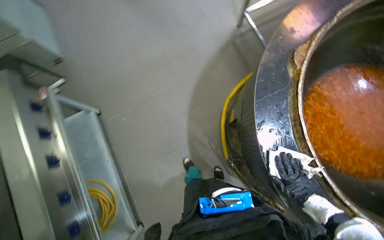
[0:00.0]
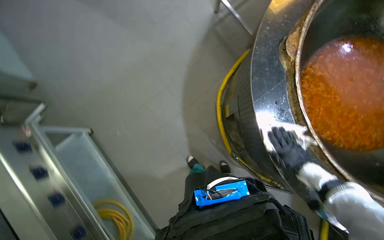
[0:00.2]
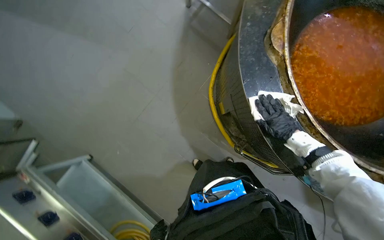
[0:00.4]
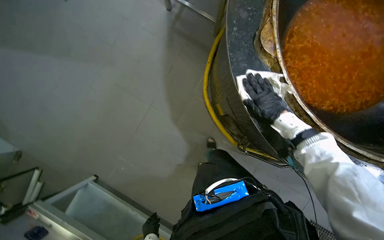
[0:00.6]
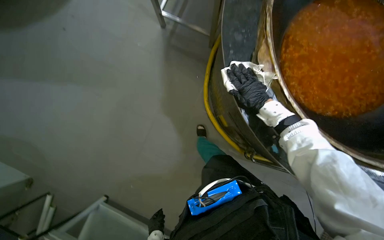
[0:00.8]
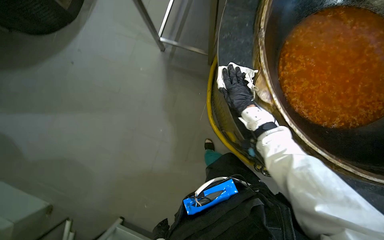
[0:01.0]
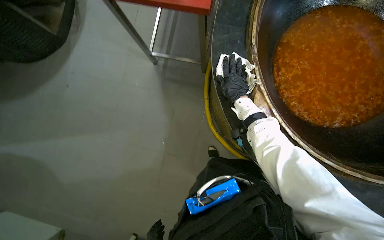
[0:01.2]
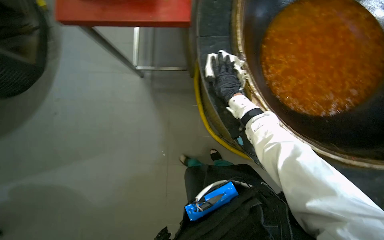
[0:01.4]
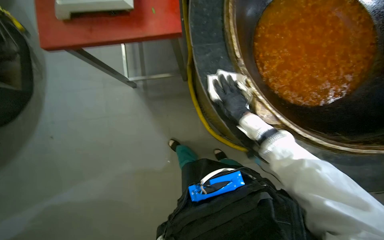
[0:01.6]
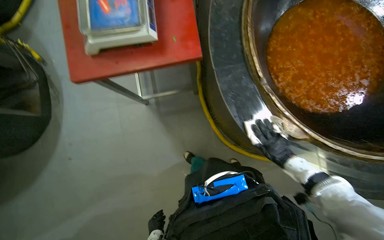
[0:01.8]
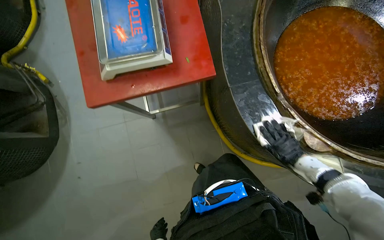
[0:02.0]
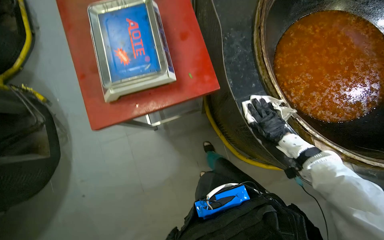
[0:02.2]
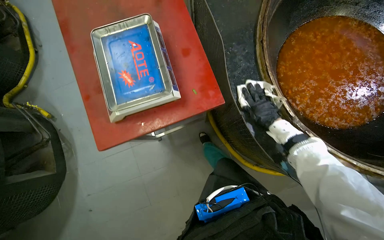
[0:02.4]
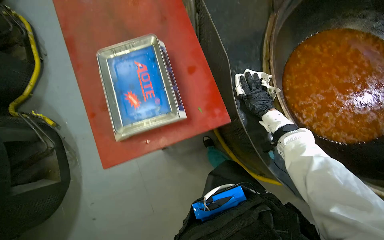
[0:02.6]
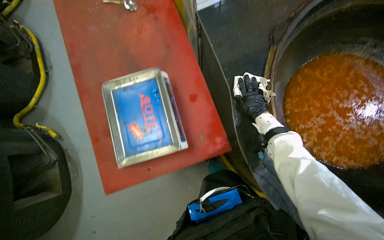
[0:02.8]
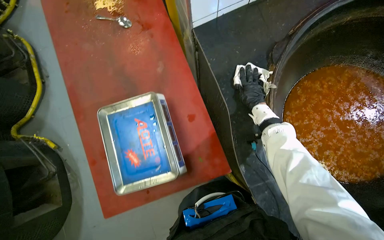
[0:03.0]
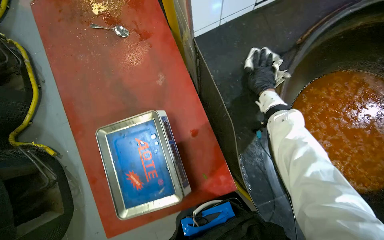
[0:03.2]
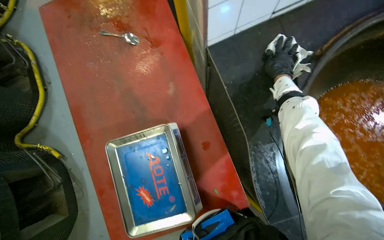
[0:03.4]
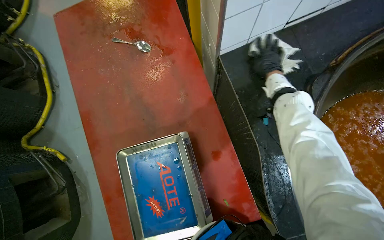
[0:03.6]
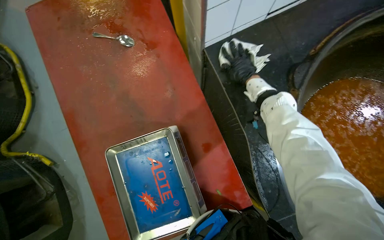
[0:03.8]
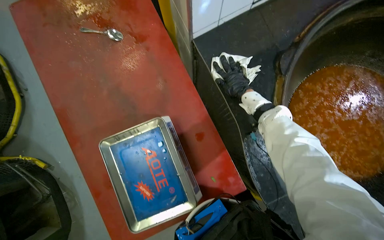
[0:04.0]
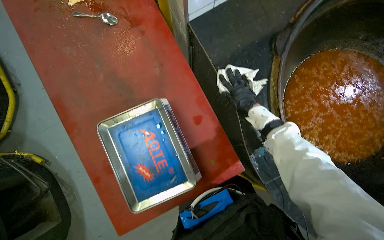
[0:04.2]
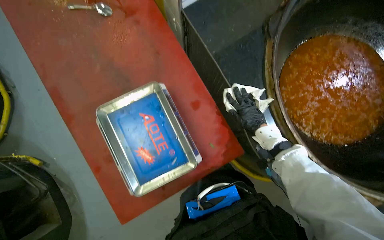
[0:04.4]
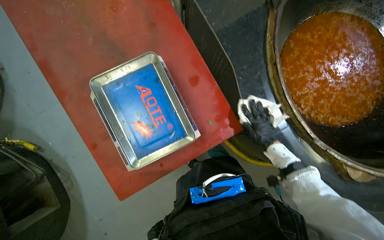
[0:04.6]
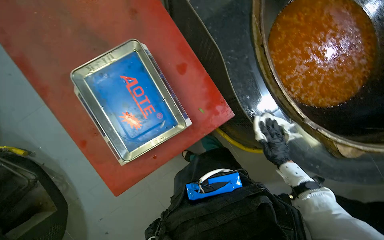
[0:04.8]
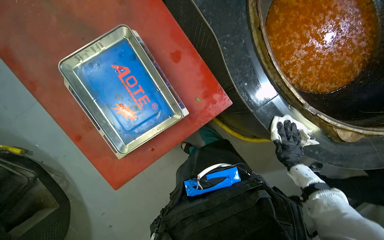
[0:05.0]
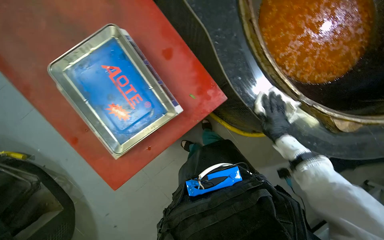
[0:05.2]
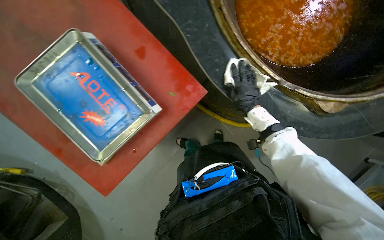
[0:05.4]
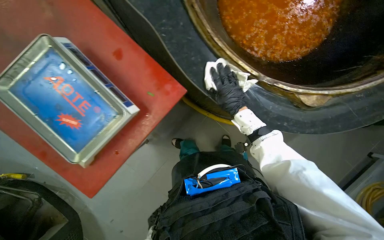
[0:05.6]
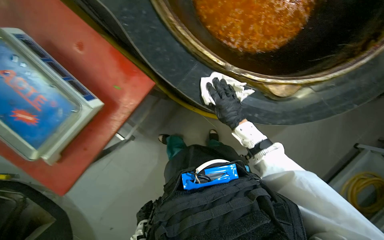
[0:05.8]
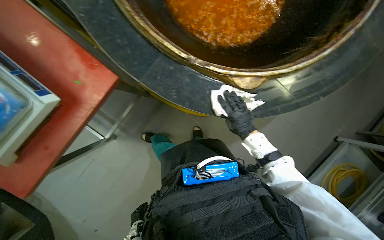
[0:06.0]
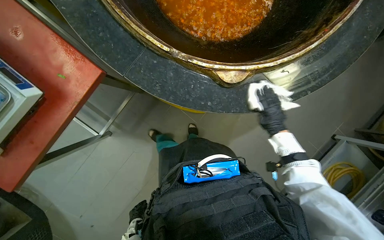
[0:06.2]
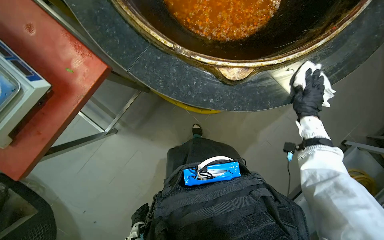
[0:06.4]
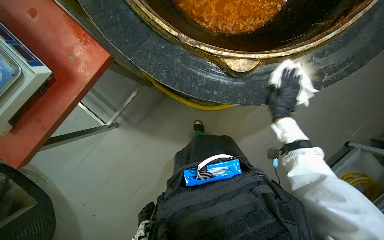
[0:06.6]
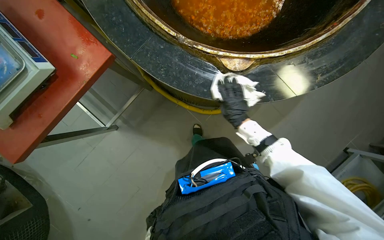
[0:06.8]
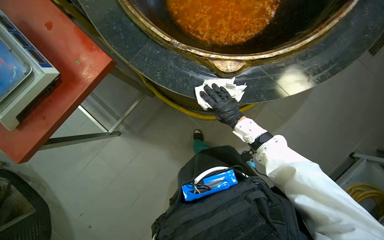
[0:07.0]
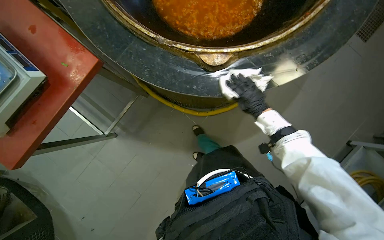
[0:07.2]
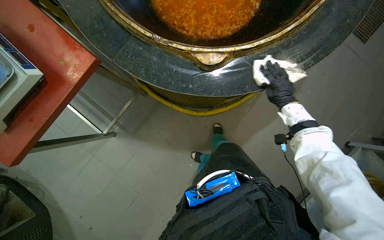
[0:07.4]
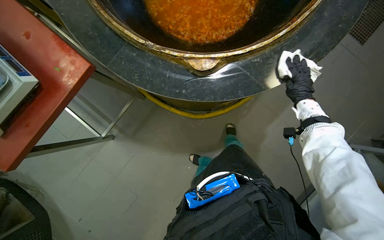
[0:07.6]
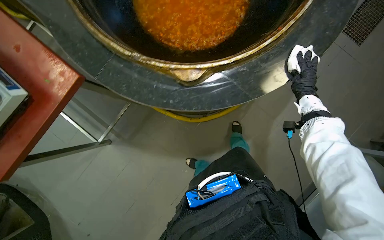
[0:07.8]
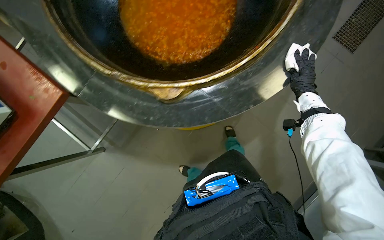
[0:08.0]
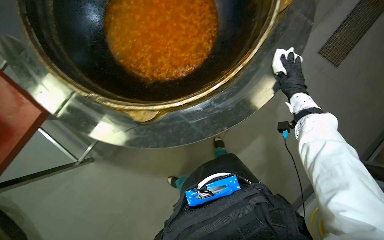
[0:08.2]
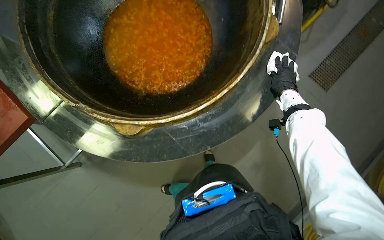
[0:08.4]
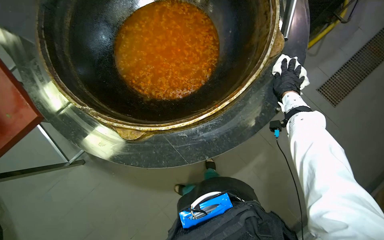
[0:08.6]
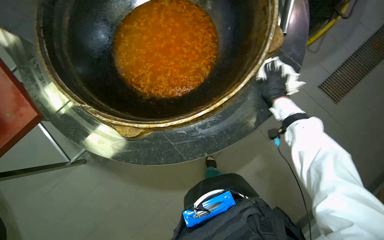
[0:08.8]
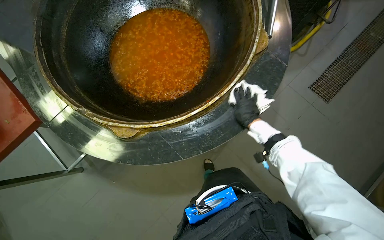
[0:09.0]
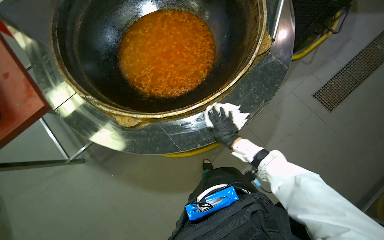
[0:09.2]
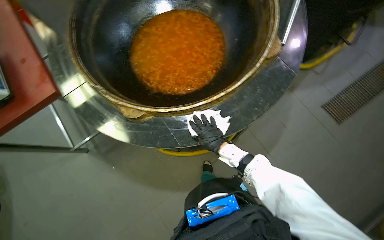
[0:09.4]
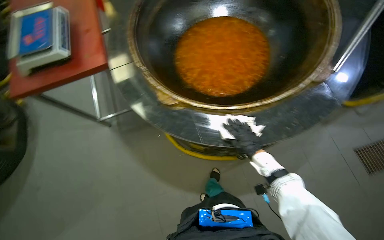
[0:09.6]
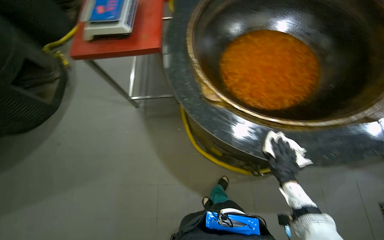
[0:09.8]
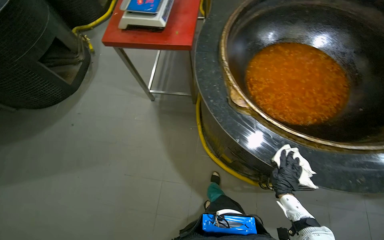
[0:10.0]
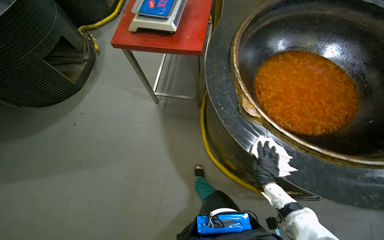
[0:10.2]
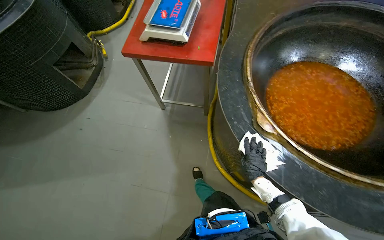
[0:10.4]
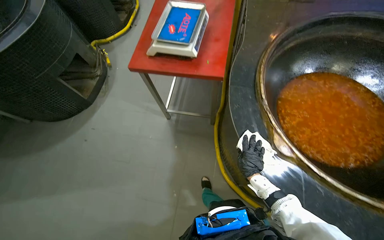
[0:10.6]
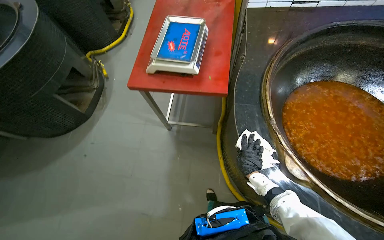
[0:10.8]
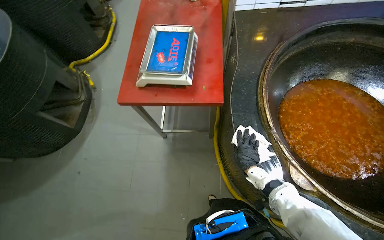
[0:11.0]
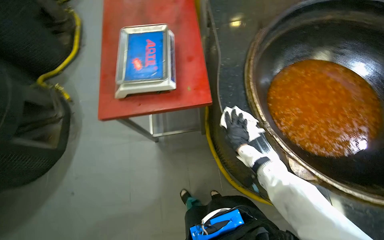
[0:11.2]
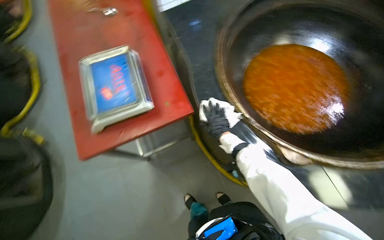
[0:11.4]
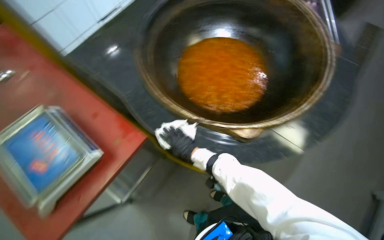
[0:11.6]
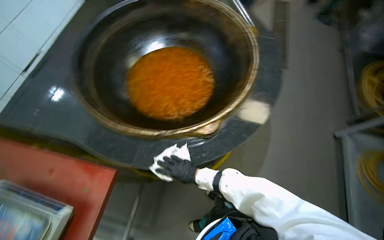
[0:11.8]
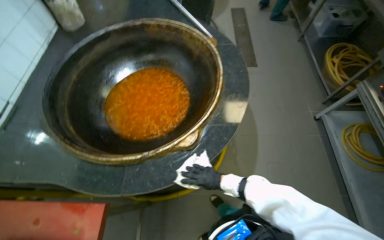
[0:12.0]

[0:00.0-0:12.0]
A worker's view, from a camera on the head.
Job: wiping surfaces.
The whole recording: Wiping cooking surface. The worker wipes the surface around the large cooking pots with a white cloth.
0:00.0 to 0:01.6: The wearer moves roughly 70 cm. The scene turns roughly 70 degrees counterclockwise in the picture.
0:01.6 to 0:03.0: The camera travels some 50 cm.
0:03.0 to 0:04.4: The right hand is displaced down the picture by roughly 15 cm.
0:04.4 to 0:06.0: The camera is carried about 50 cm.
0:06.0 to 0:07.6: The right hand goes left and right, approximately 25 cm each way, reversing 2 times.
0:09.0 to 0:10.4: The wearer looks roughly 55 degrees further to the left.
0:10.4 to 0:12.0: The wearer's head swings approximately 105 degrees to the right.

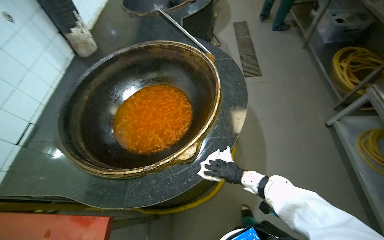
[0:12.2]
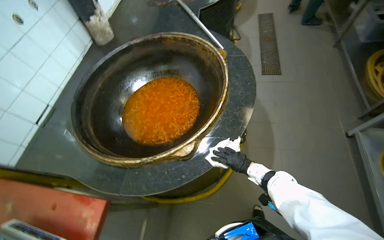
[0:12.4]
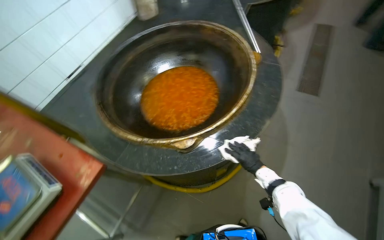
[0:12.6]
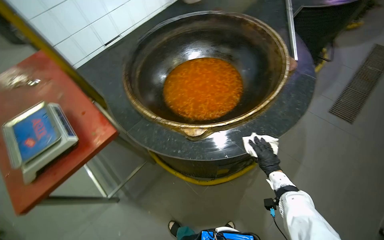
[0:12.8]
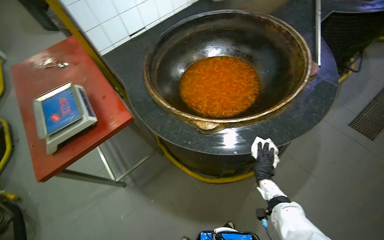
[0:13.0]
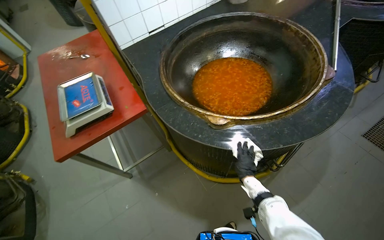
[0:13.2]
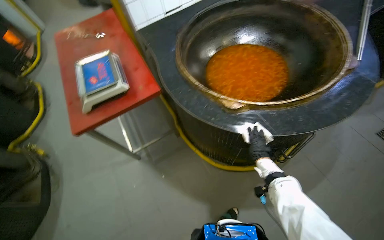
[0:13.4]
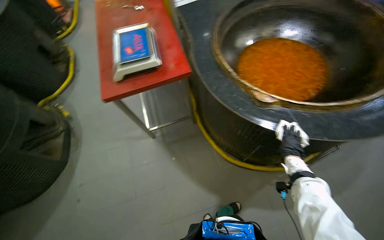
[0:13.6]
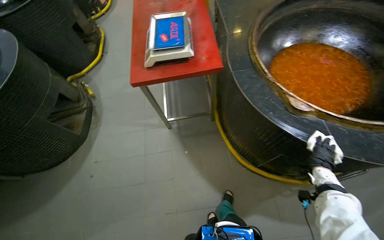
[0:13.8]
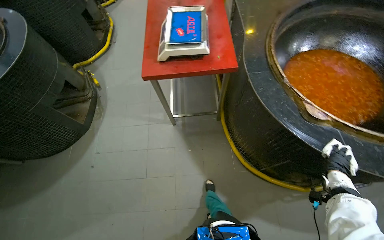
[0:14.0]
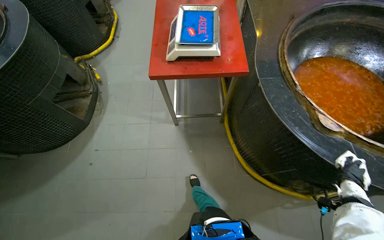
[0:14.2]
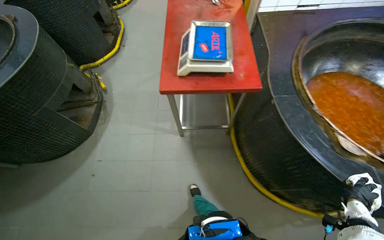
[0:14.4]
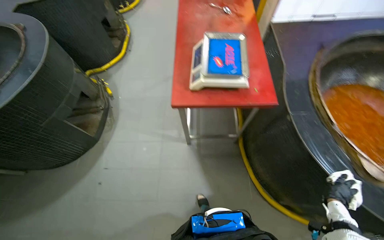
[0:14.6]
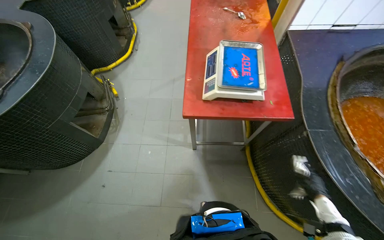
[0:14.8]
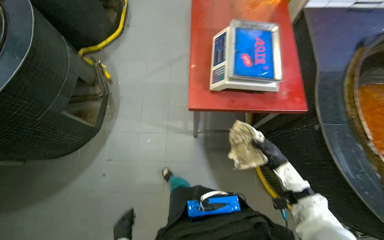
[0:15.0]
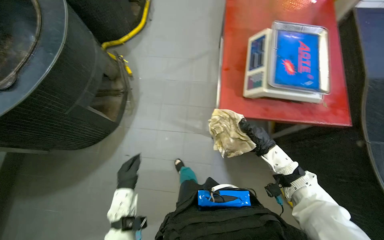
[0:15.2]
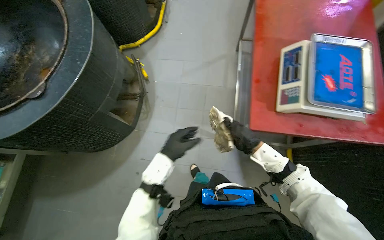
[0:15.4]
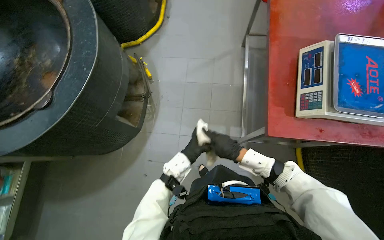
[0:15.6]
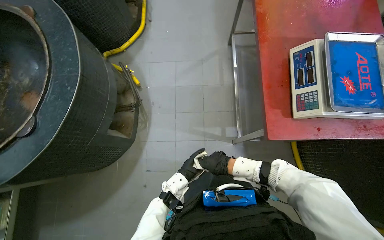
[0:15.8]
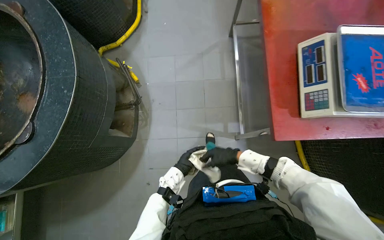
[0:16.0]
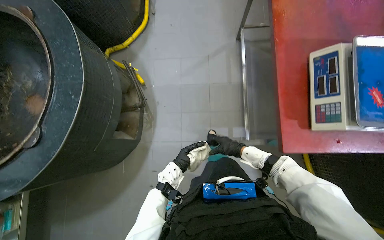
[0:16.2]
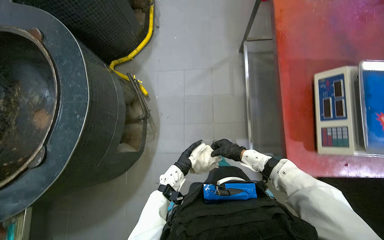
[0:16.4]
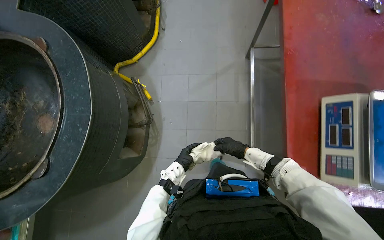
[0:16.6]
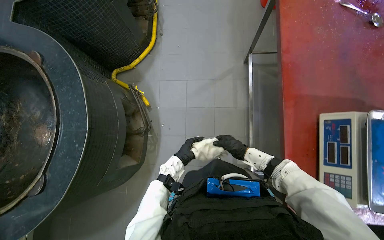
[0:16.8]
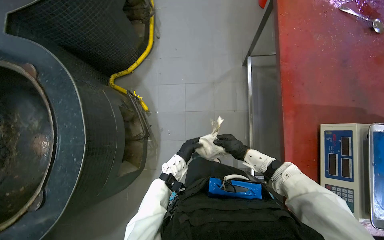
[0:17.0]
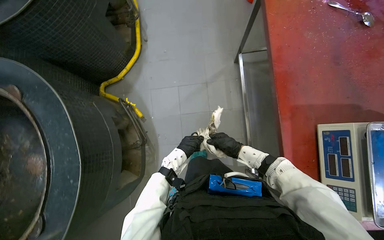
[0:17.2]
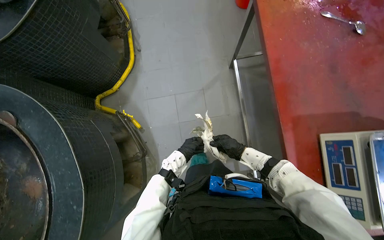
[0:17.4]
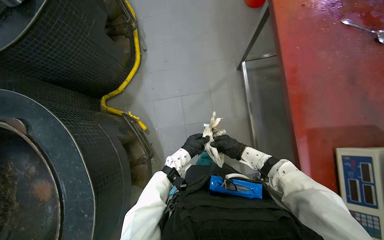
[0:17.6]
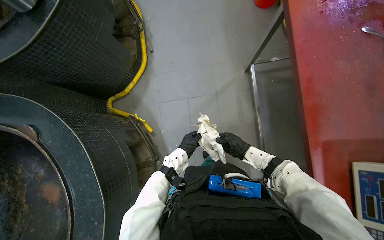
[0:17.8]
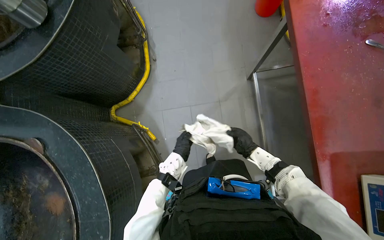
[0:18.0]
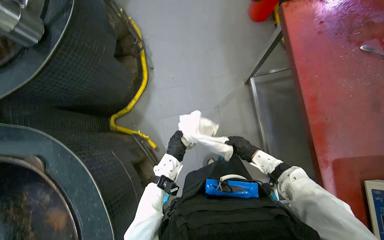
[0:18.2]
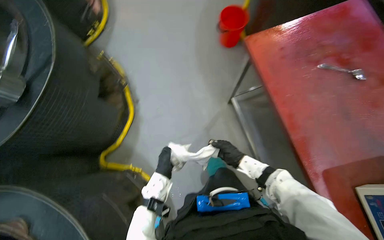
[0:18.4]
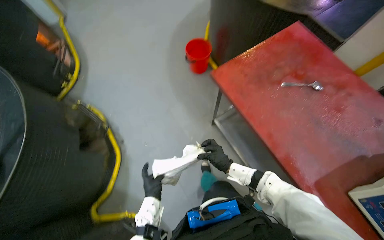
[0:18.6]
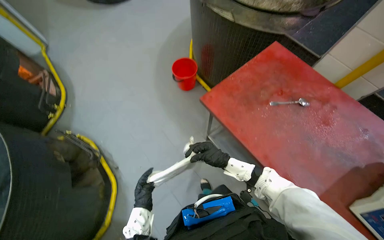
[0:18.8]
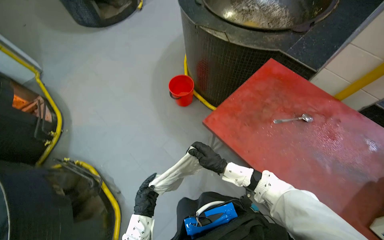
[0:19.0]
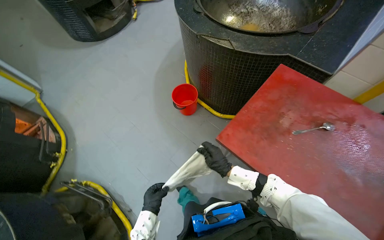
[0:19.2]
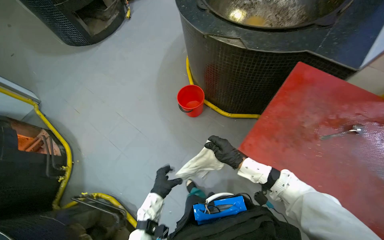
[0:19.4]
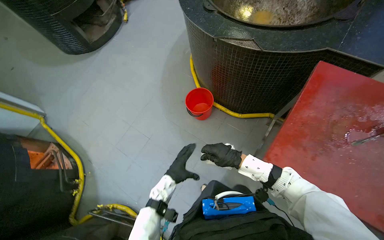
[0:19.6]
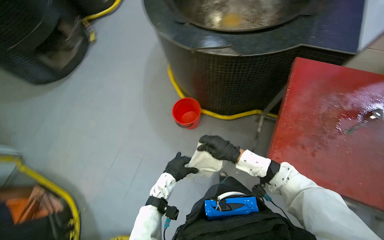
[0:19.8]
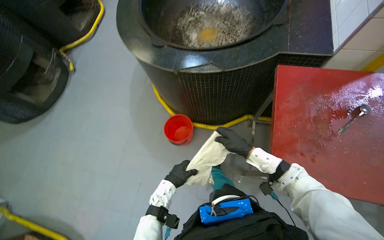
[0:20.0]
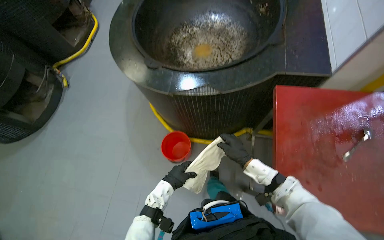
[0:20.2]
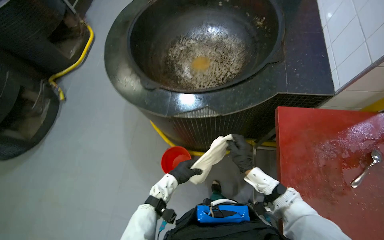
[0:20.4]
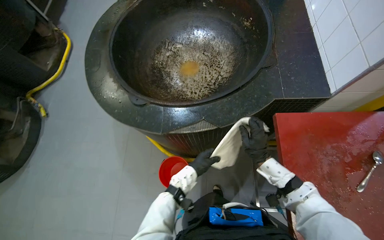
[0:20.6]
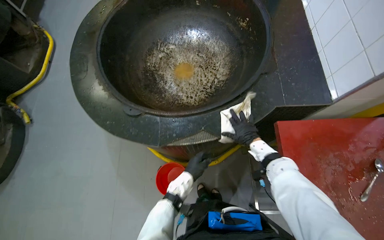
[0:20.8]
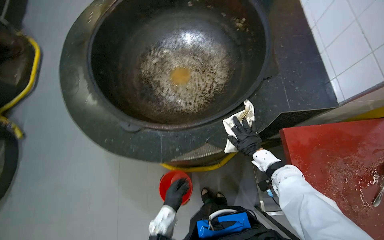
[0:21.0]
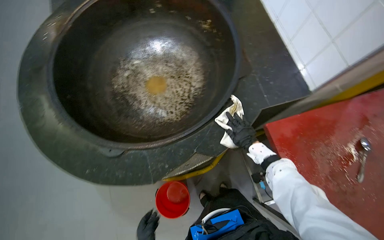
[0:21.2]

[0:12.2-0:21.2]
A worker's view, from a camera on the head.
Job: wiping surfaces.
The whole recording: Wiping cooking surface. The worker wipes the surface around the large cooking pots with a white cloth.
0:12.2 to 0:13.8: The head turns to the left by some 80 degrees. The view tilts some 15 degrees downward.
0:13.8 to 0:15.2: The camera is carried approximately 60 cm.
0:15.2 to 0:16.6: The head travels approximately 50 cm.
0:16.6 to 0:18.2: The head travels about 50 cm.
0:18.2 to 0:19.8: The head travels roughly 80 cm. The head rotates some 60 degrees to the right. The wearer looks some 20 degrees further upward.
0:19.8 to 0:21.2: The camera is carried some 60 cm. The wearer looks roughly 40 degrees further to the right.
